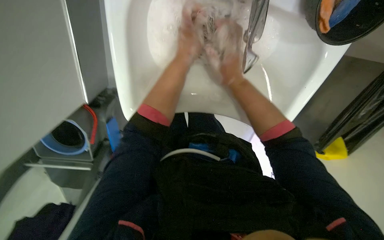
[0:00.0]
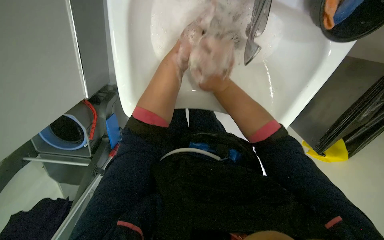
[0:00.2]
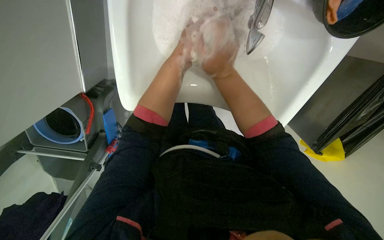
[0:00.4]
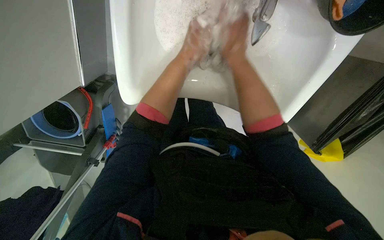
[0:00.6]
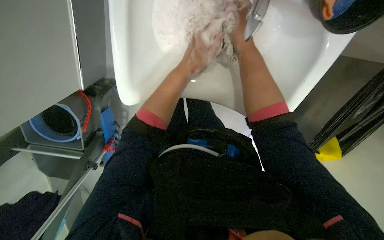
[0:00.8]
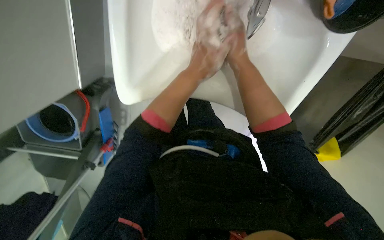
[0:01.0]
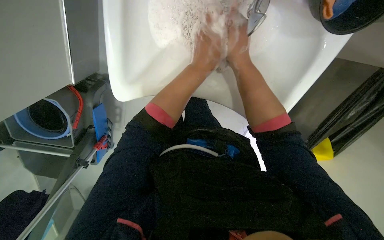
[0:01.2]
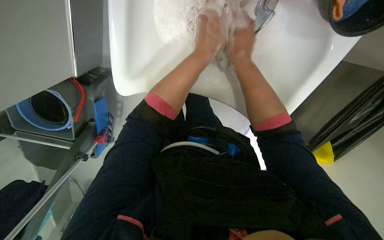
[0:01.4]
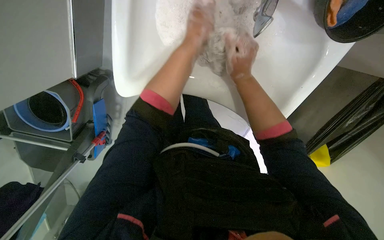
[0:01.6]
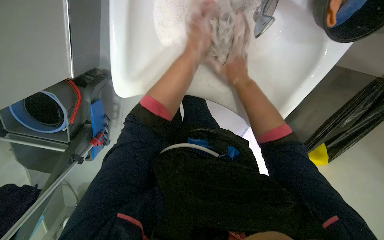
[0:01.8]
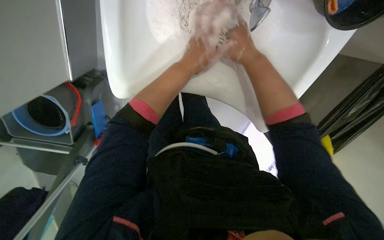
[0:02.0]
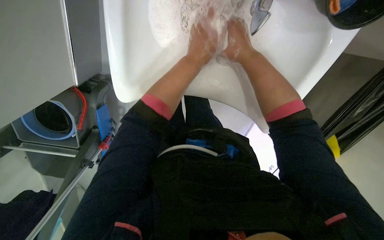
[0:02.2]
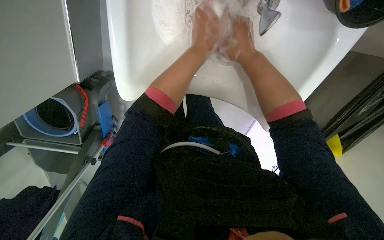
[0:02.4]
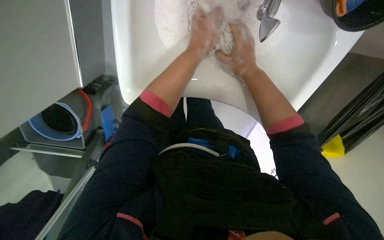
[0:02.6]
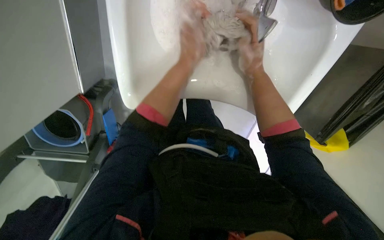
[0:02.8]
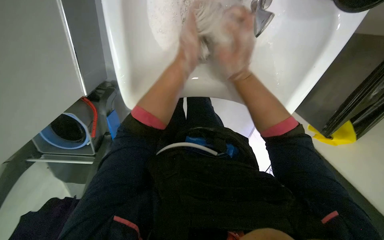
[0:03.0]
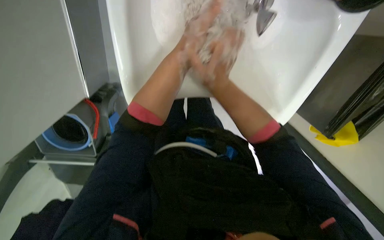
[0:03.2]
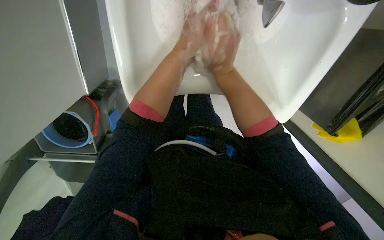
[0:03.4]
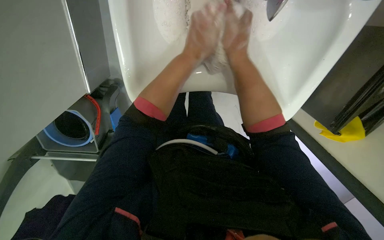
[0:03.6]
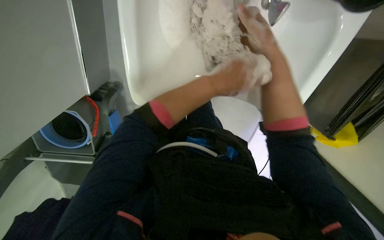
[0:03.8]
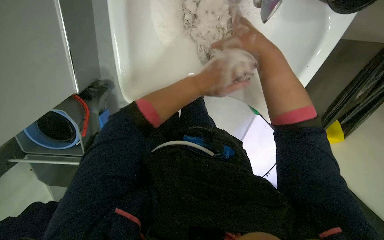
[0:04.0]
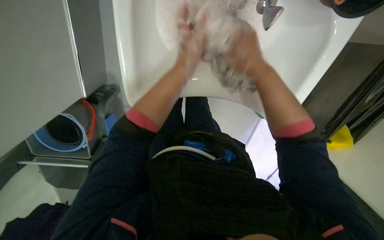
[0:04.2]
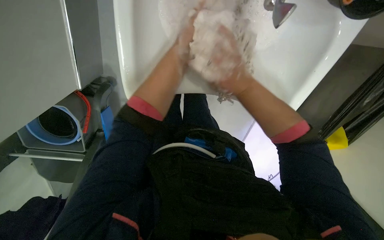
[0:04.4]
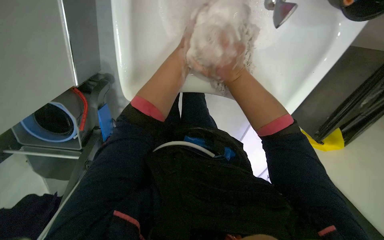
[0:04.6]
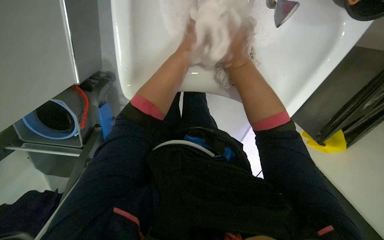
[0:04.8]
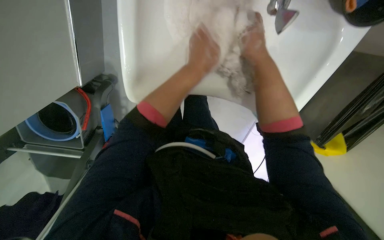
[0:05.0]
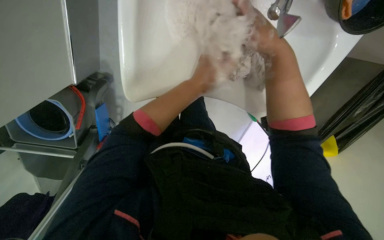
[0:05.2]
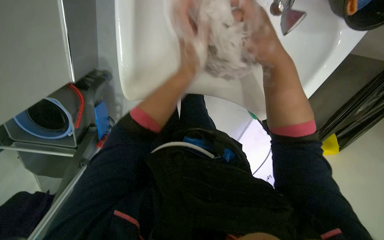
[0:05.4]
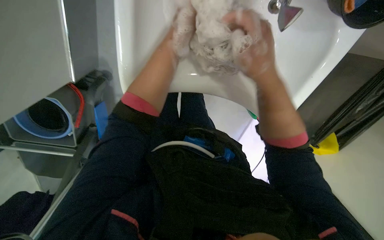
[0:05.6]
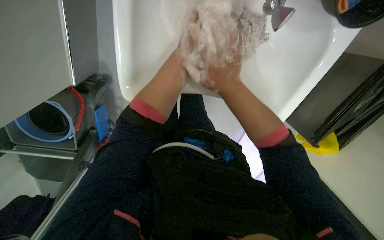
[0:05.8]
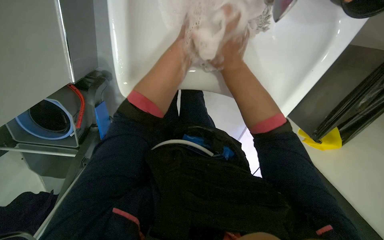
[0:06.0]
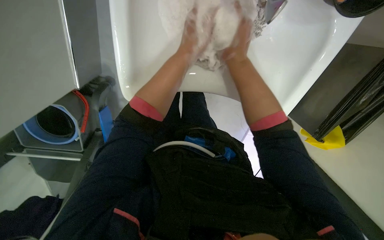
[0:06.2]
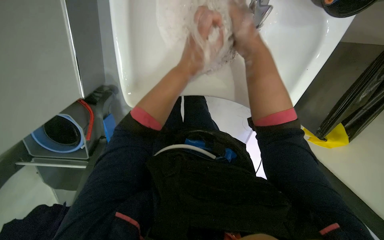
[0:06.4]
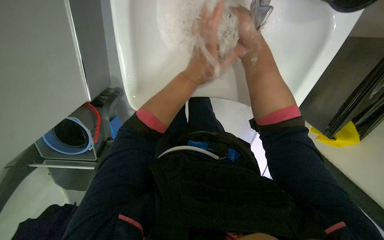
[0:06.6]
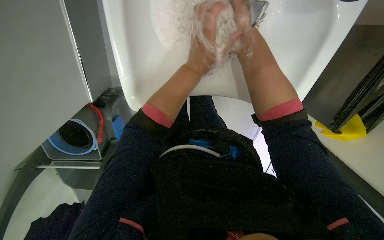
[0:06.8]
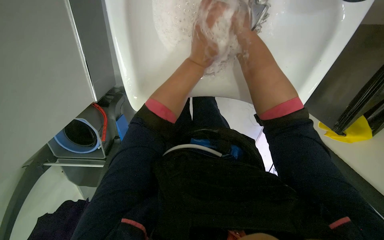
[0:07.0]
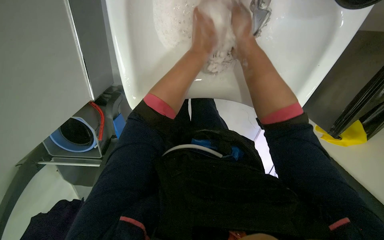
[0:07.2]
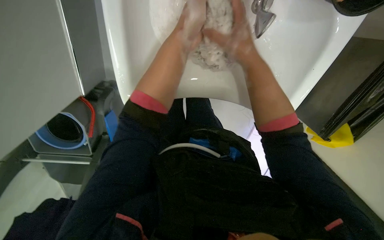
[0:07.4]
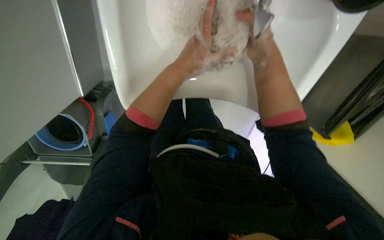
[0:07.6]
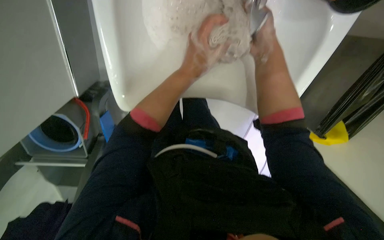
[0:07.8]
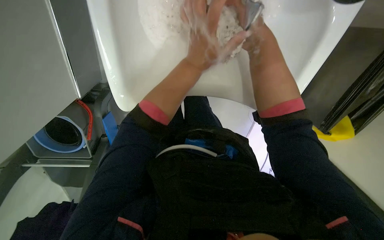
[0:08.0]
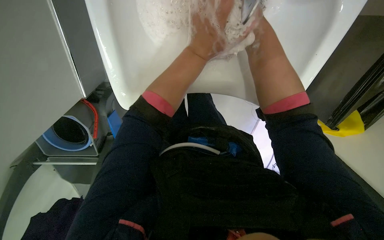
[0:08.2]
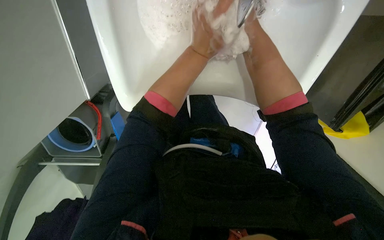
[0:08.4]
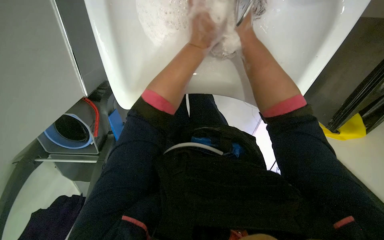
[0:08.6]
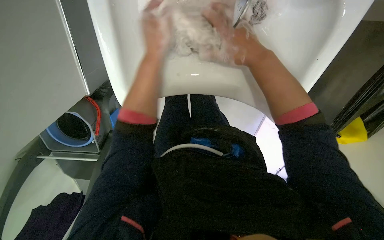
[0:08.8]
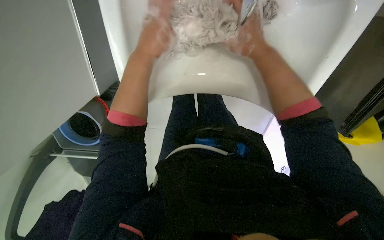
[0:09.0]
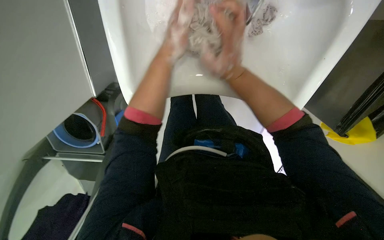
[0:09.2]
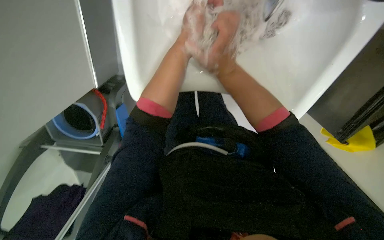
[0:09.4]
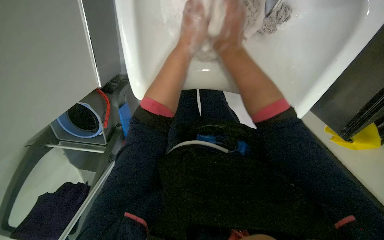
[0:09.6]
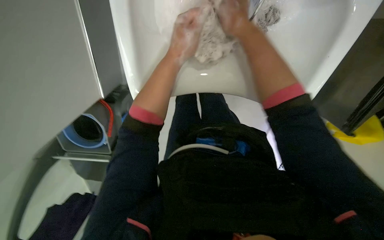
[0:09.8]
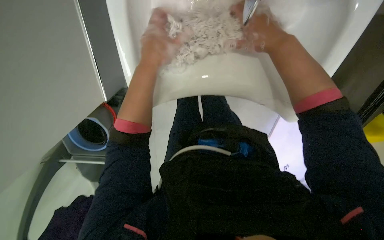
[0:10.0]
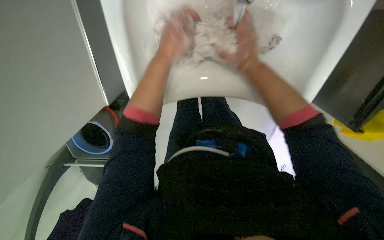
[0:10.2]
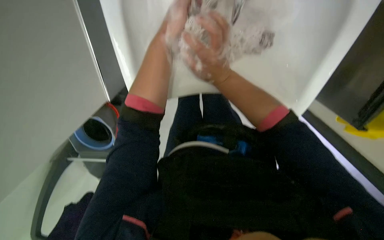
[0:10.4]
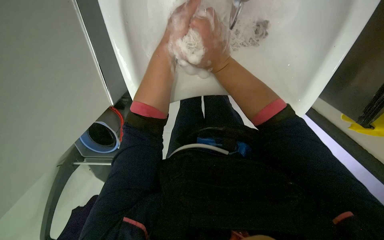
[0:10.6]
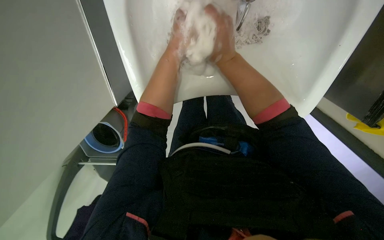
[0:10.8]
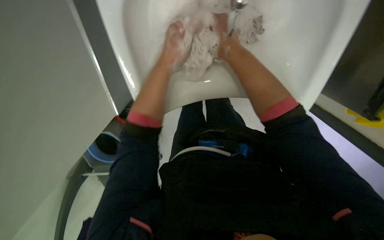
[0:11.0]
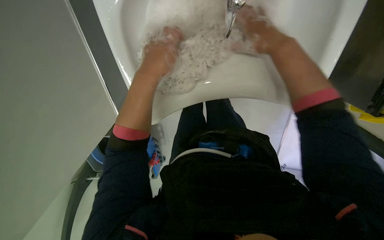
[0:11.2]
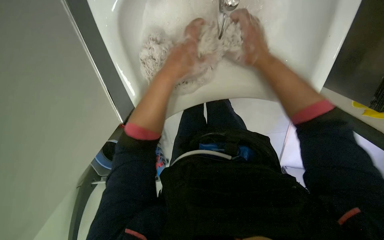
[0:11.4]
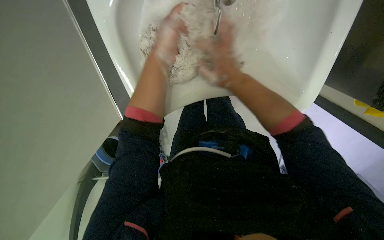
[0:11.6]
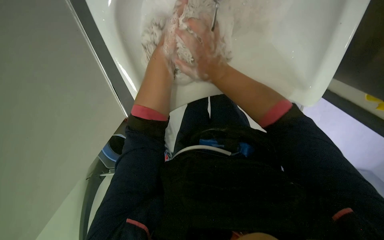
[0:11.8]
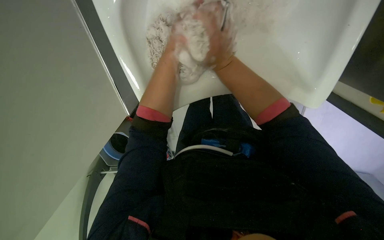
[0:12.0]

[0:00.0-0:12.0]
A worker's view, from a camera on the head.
Job: preparing cleaning supplies.
The whole recording: Cleaning mop head in sink. The worker cleans a mop head in the sink, alternating between rinsing and scrubbing it.
0:01.6 to 0:03.0: The left hand shifts roughly 10 cm down the picture.
0:04.4 to 0:06.0: The left hand swings nearer and farther, roughly 15 cm each way, with 2 reversals. The right hand reaches approximately 5 cm farther from the camera, then returns.
0:06.0 to 0:07.6: The left hand goes farther from the camera and returns, some 5 cm each way.
0:07.6 to 0:09.0: The left hand travels to the left by some 10 cm, and goes farther from the camera and returns, about 20 cm each way.
0:09.0 to 0:10.4: The right hand goes about 10 cm to the left.
0:10.4 to 0:12.0: The right hand goes to the right and returns, about 10 cm each way.

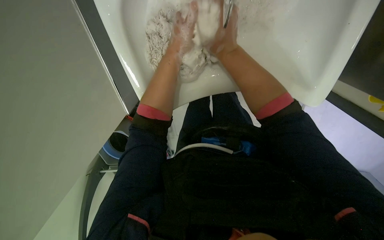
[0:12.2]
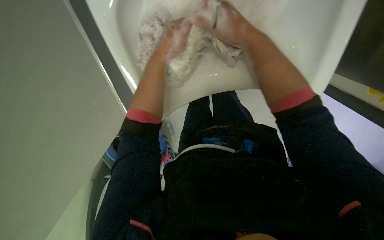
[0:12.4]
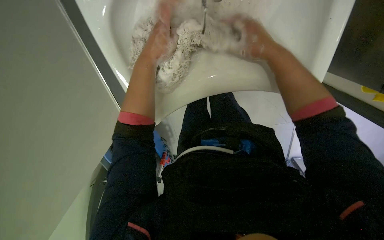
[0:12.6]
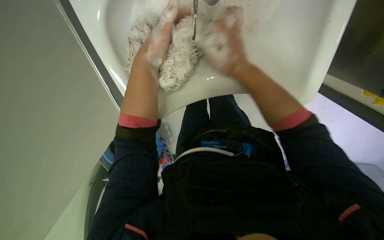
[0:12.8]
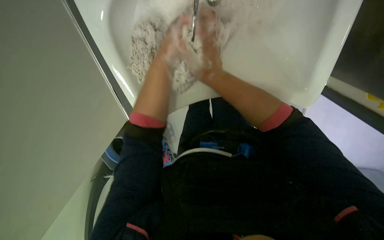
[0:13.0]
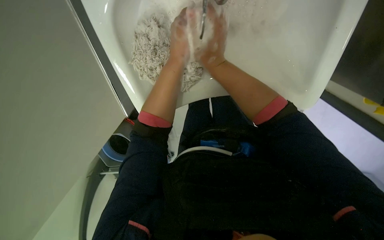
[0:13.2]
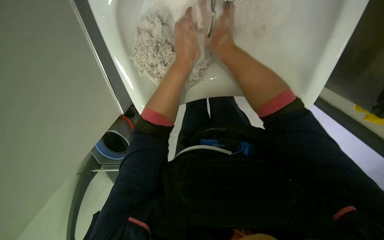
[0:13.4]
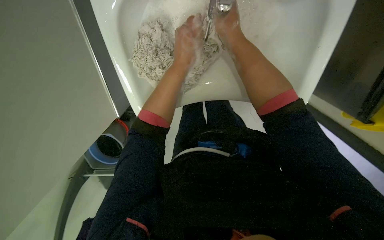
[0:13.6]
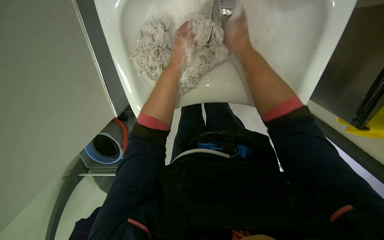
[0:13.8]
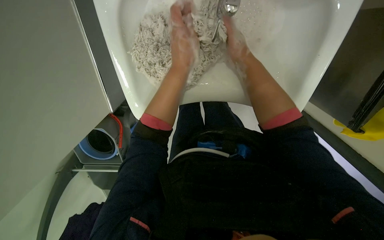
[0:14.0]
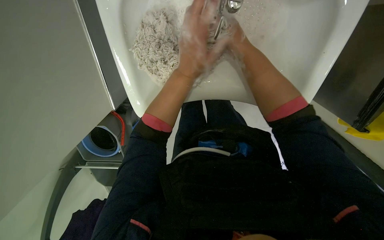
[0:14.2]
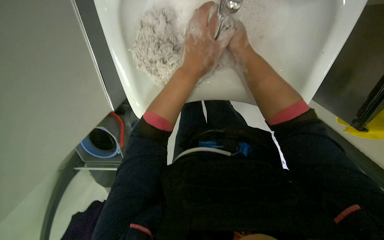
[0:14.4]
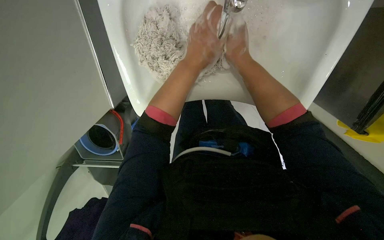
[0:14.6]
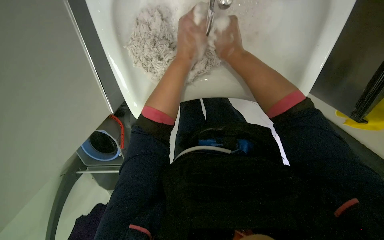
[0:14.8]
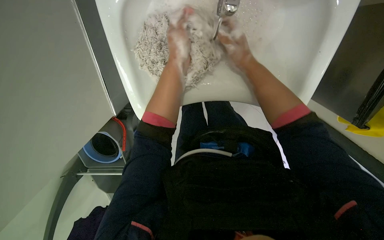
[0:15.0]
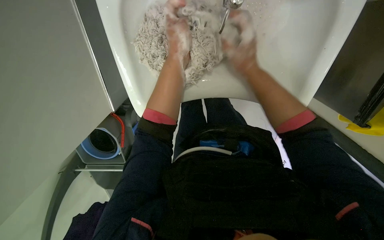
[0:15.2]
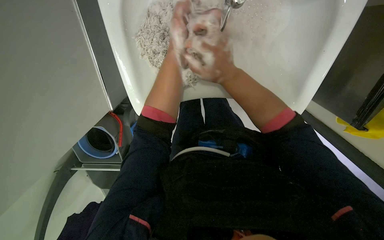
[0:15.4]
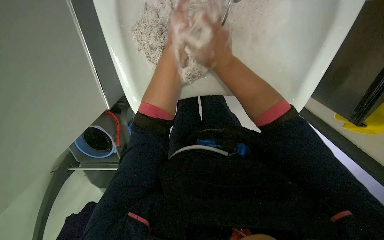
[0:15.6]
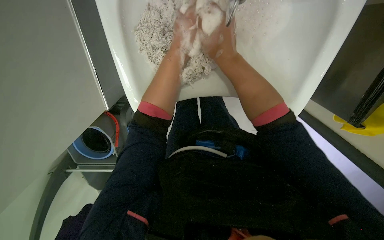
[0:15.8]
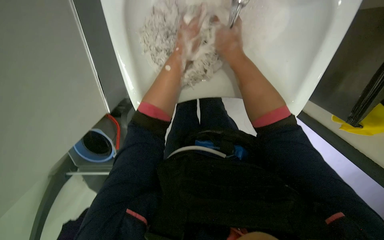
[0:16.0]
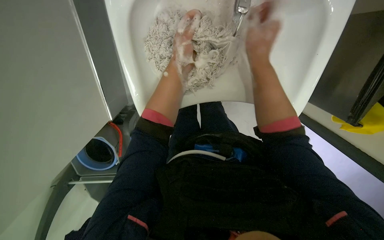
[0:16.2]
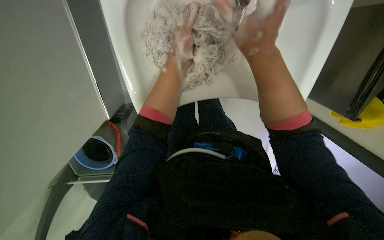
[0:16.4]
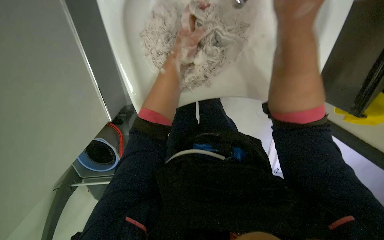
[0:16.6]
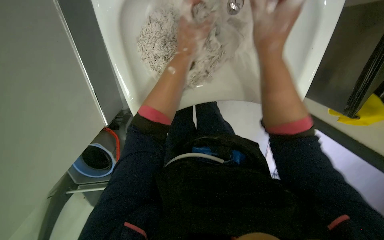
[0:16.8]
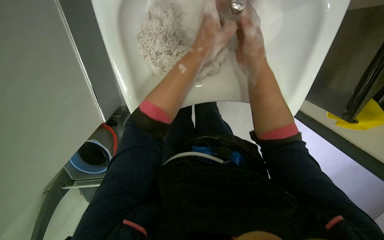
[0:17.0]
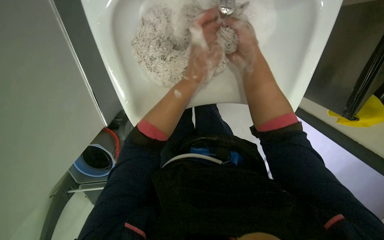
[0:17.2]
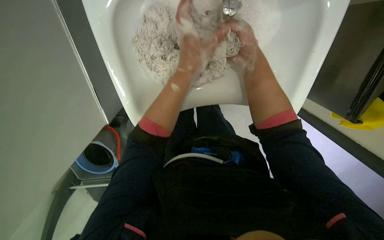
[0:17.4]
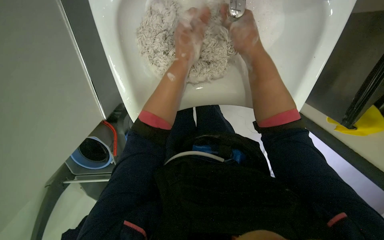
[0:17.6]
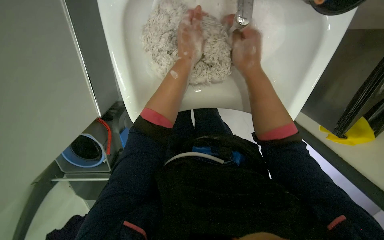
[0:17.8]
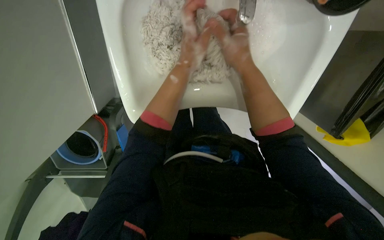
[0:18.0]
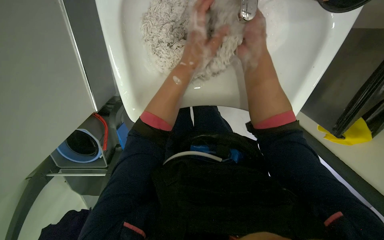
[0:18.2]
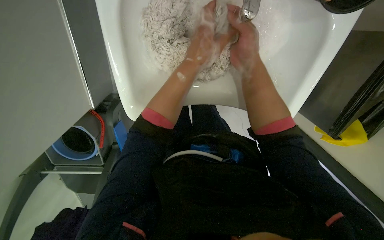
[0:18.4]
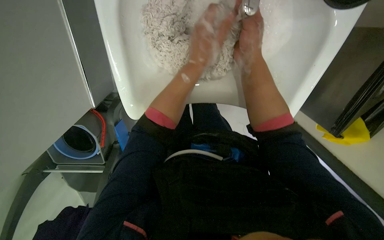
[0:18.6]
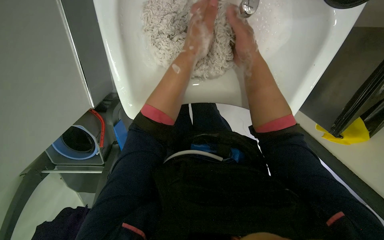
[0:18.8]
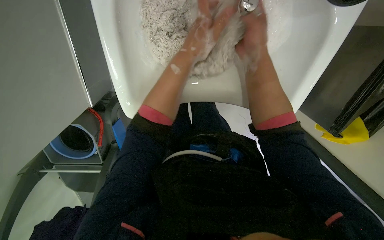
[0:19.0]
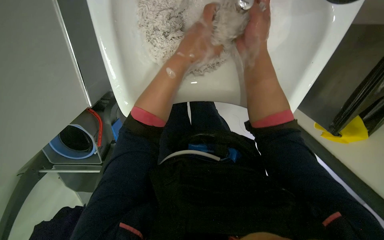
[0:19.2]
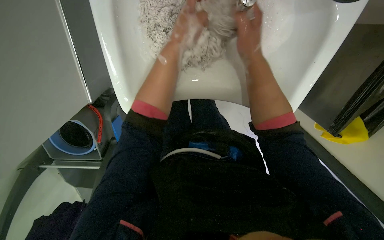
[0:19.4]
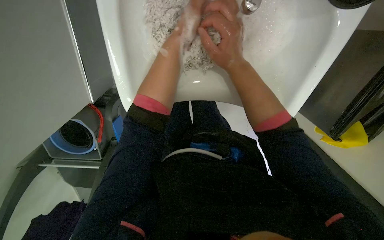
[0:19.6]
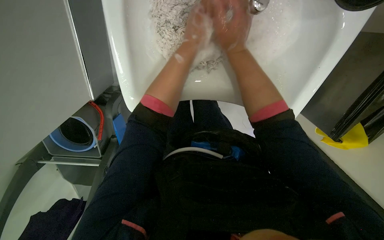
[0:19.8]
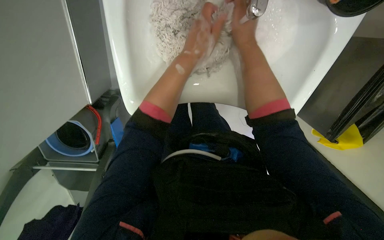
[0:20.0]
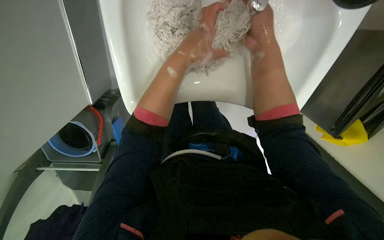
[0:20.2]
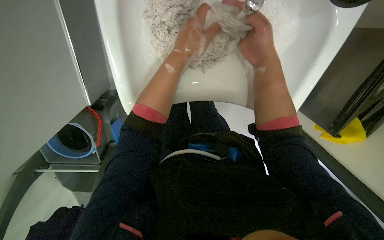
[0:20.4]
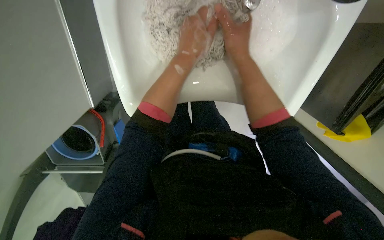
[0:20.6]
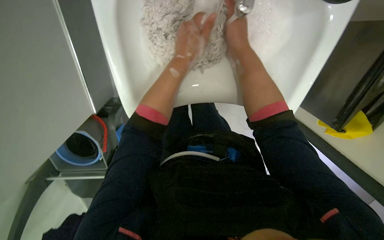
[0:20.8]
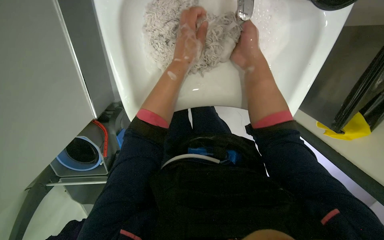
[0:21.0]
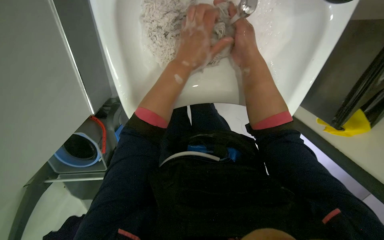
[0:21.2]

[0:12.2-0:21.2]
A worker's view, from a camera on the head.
Job: preparing cleaning supplies.
The whole recording: Cleaning mop head in sink. The worker cleans a mop head in the sink, alternating between rinsing and scrubbing it.
0:12.2 to 0:13.8: The right hand moves roughly 10 cm to the right and comes back.
0:15.2 to 0:16.6: The right hand travels nearer to the camera by approximately 10 cm.
0:18.2 to 0:19.8: The left hand goes some 10 cm farther from the camera.
0:19.8 to 0:21.2: The left hand heads nearer to the camera and down the picture, covering approximately 15 cm.
